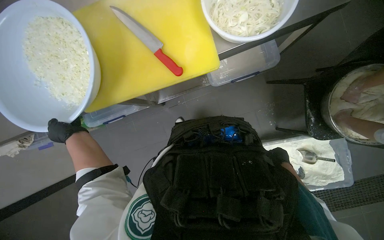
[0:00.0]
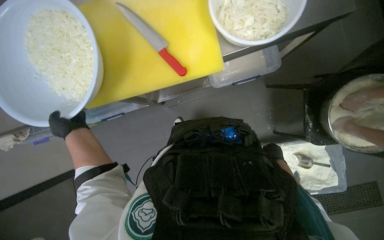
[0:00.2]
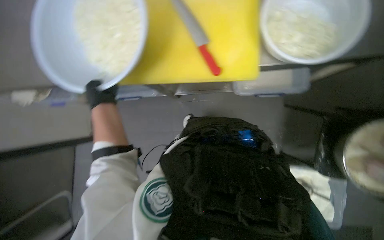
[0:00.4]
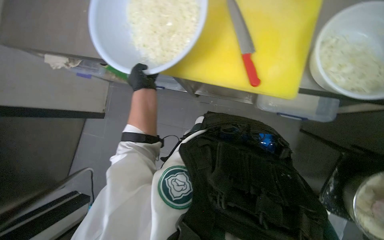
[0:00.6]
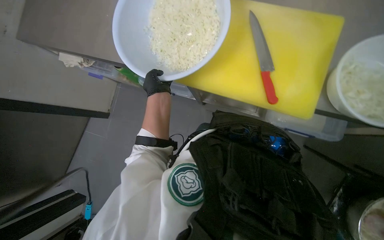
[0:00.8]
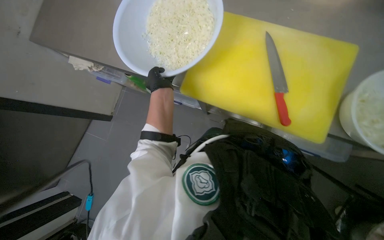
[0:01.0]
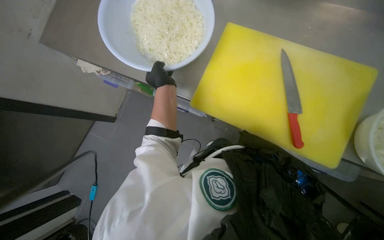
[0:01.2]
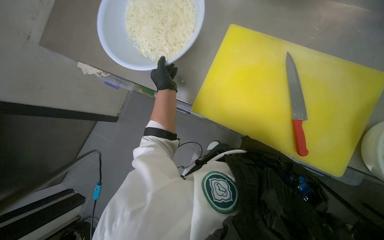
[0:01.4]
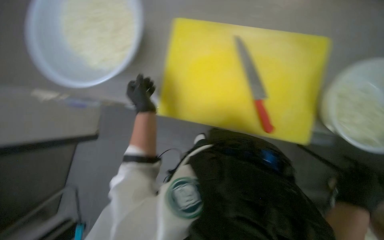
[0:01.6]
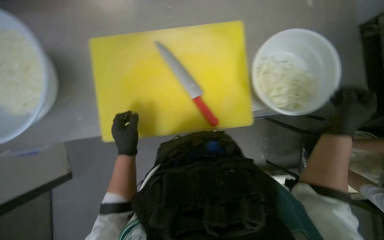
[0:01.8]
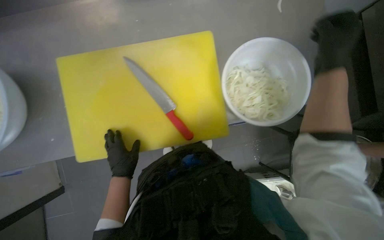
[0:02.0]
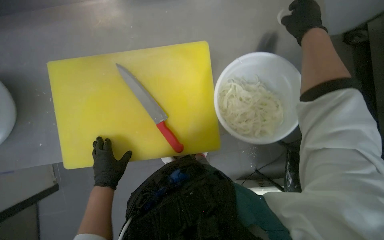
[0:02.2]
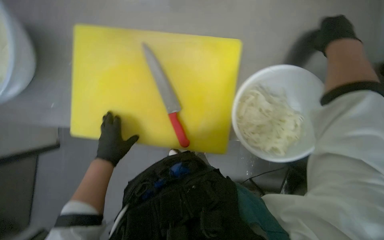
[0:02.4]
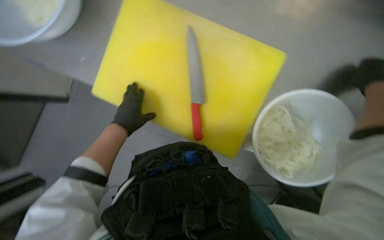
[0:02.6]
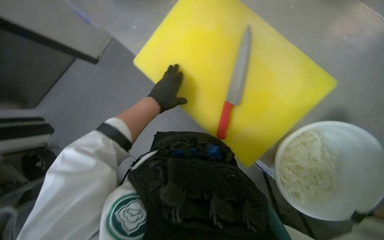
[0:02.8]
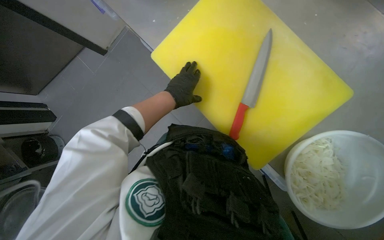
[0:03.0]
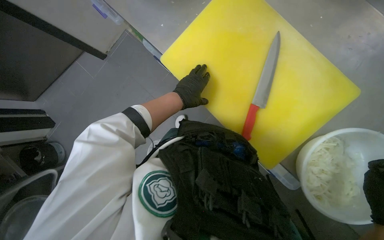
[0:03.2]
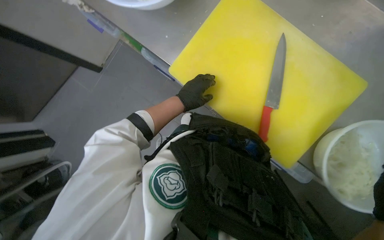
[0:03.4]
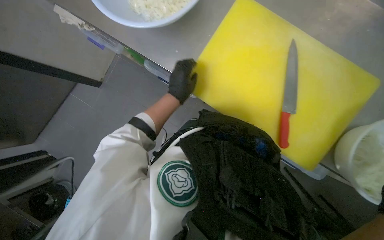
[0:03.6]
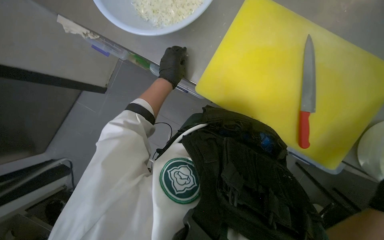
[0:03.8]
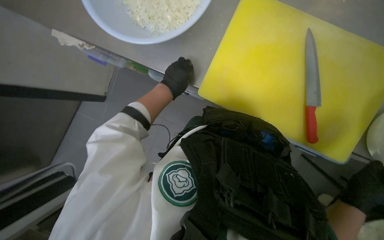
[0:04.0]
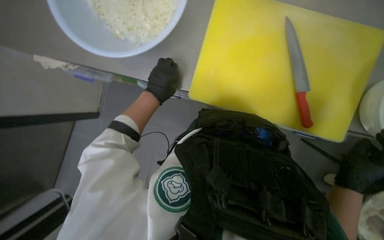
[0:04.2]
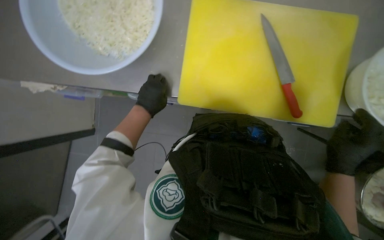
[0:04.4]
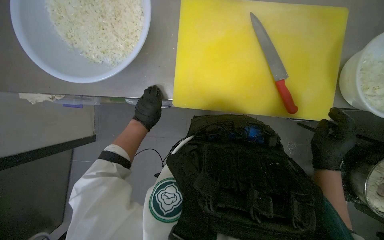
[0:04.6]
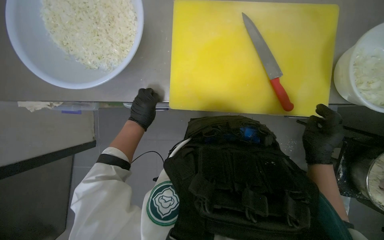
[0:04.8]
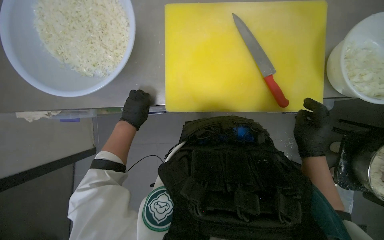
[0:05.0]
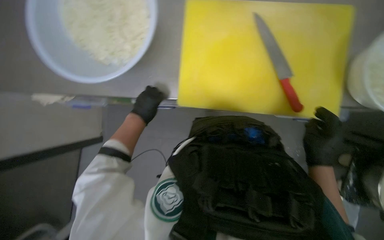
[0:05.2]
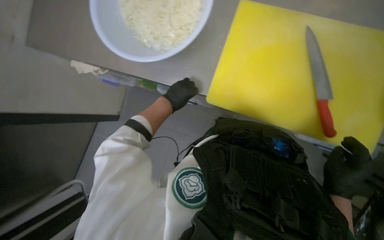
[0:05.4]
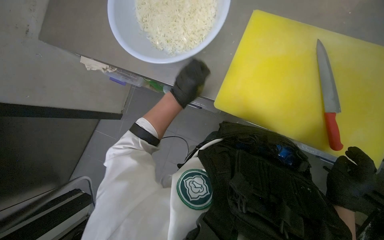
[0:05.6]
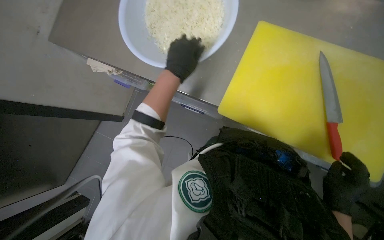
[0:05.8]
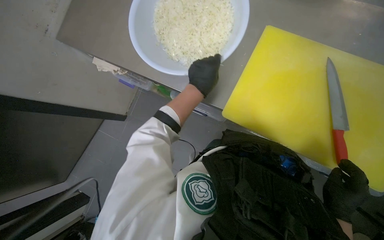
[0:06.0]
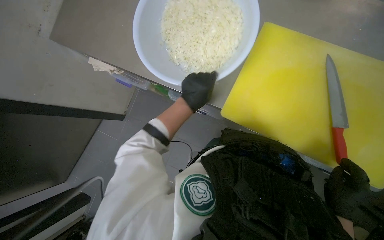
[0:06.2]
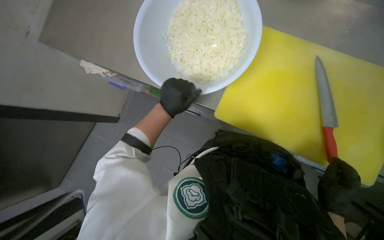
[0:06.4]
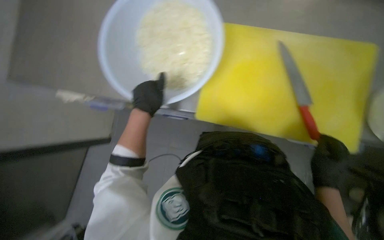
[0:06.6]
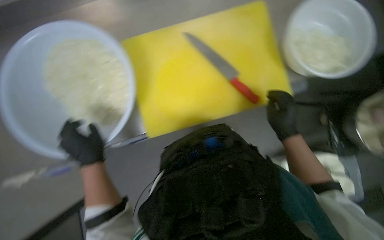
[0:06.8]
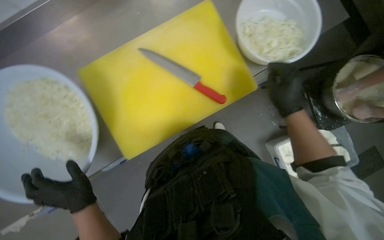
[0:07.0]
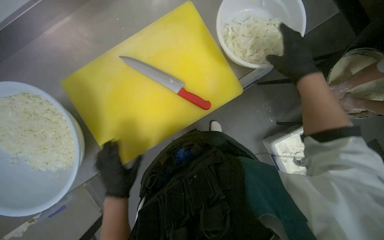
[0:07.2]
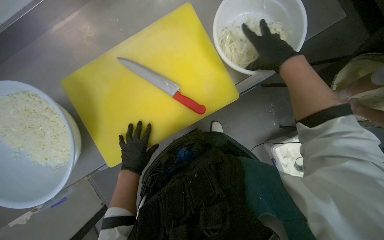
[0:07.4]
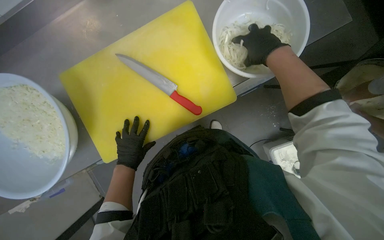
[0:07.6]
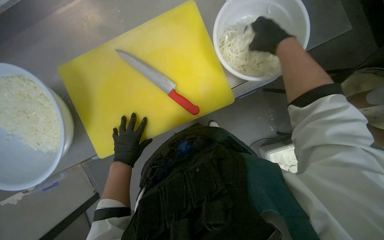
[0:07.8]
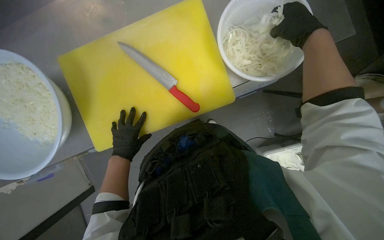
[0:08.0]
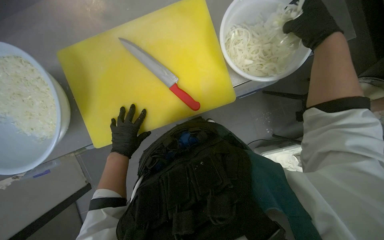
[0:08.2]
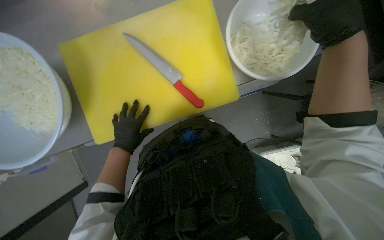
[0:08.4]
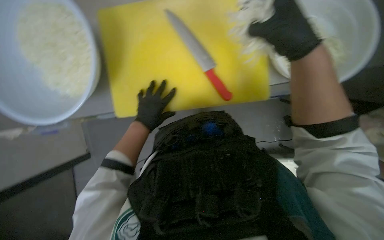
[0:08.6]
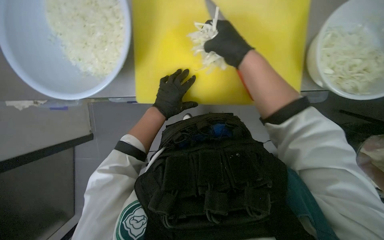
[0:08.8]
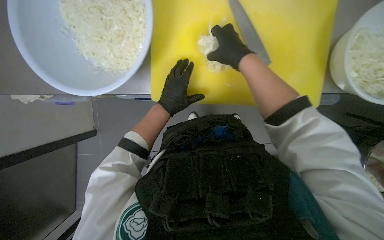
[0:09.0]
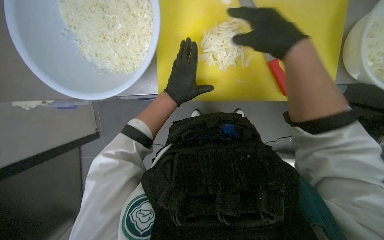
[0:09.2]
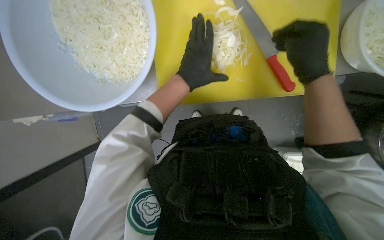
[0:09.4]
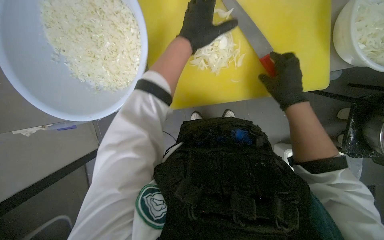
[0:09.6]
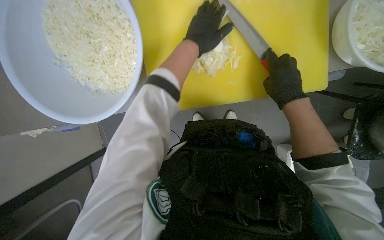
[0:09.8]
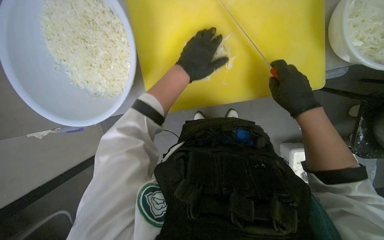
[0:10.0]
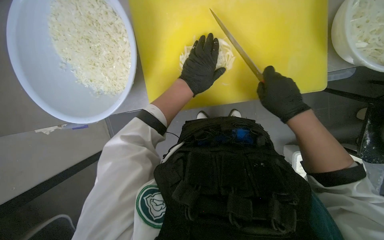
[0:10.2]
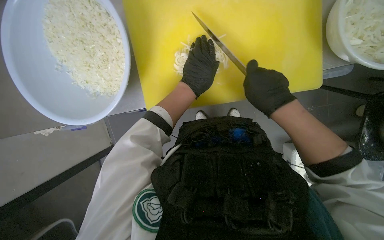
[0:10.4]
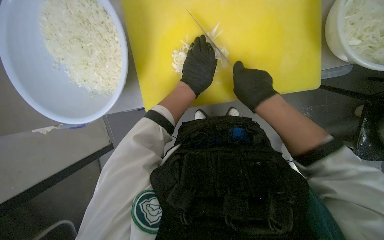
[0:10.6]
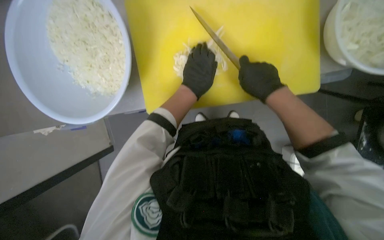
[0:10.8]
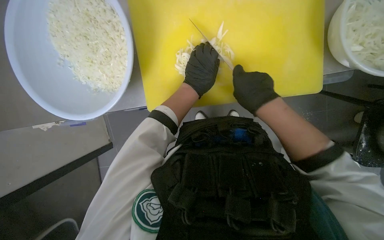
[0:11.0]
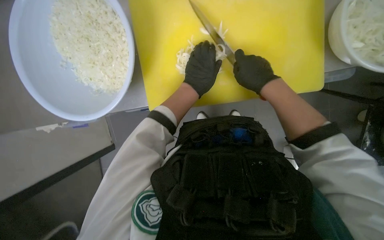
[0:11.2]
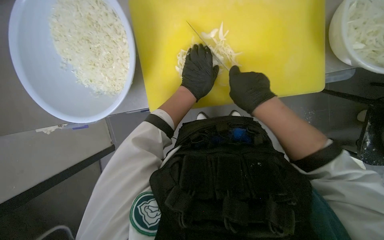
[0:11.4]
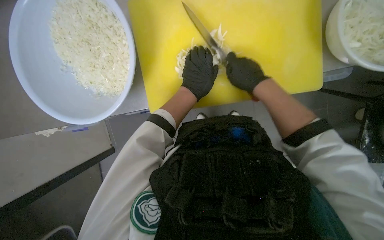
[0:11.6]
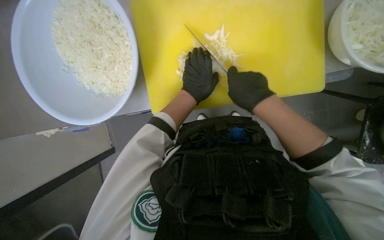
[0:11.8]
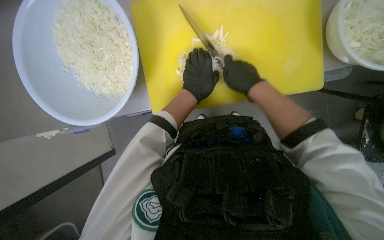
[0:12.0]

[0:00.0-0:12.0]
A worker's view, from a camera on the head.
Job: preparing food.
The whole recording: Chopping onions. The worker chops another piece of onion on the yellow cutting board.
0:01.6 to 0:03.0: The scene turns approximately 45 degrees clockwise in the picture.
0:03.0 to 0:04.4: The scene rotates counterclockwise by roughly 25 degrees. The left hand shifts some 10 cm to the left.
0:04.4 to 0:06.0: The right hand goes some 10 cm farther from the camera.
0:06.0 to 0:07.6: The wearer looks approximately 60 degrees further to the right.
0:07.6 to 0:09.0: Everything in view rotates some 30 degrees clockwise.
0:09.0 to 0:10.4: The right hand moves down the picture and to the right, about 20 cm. The left hand goes some 10 cm to the right, and moves about 20 cm up the picture and comes back.
0:10.4 to 0:12.0: The hands stay close to where they were, moving slightly.

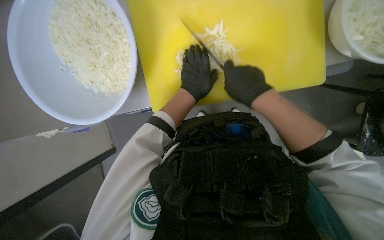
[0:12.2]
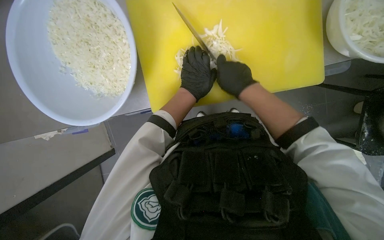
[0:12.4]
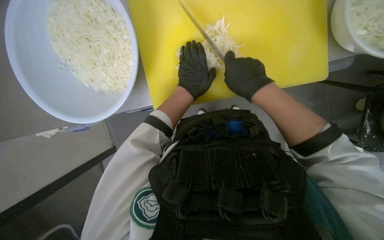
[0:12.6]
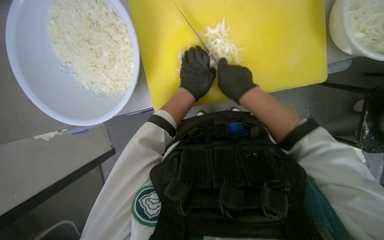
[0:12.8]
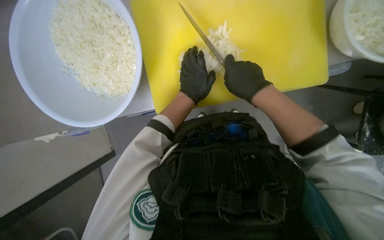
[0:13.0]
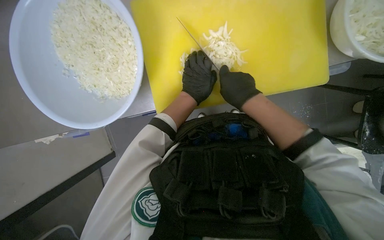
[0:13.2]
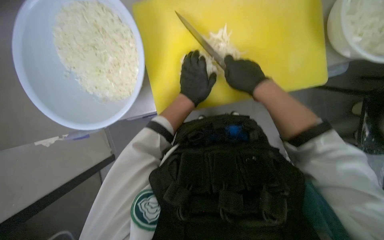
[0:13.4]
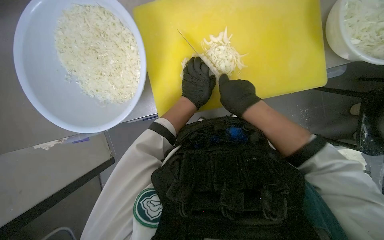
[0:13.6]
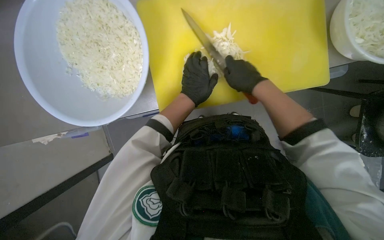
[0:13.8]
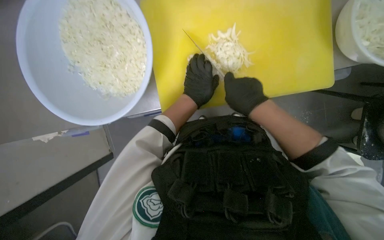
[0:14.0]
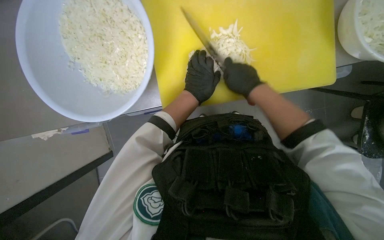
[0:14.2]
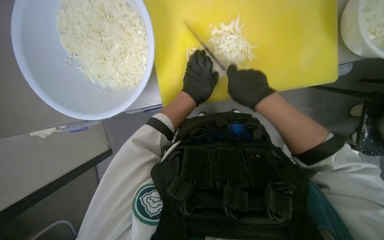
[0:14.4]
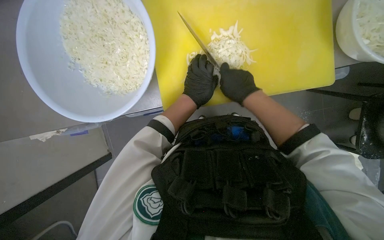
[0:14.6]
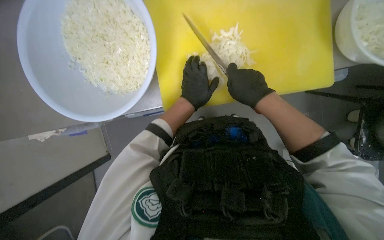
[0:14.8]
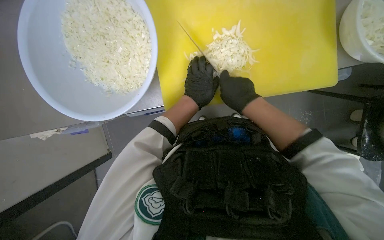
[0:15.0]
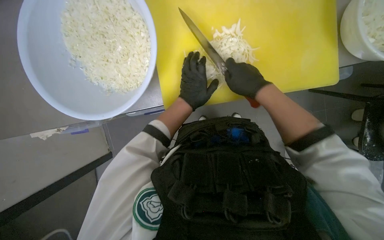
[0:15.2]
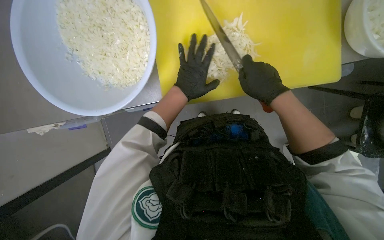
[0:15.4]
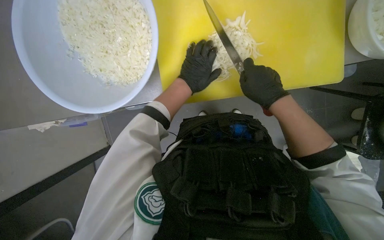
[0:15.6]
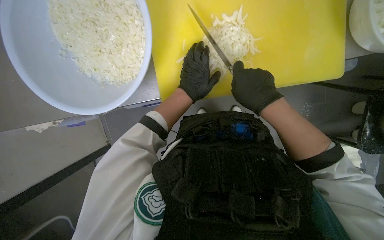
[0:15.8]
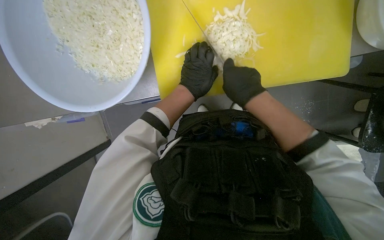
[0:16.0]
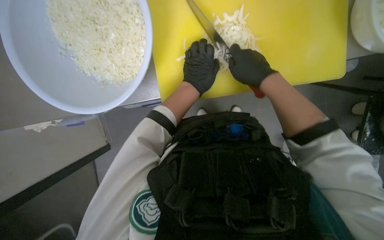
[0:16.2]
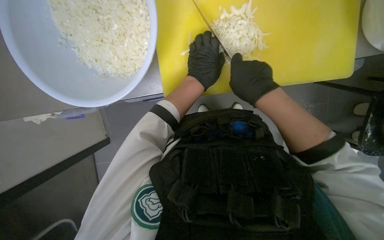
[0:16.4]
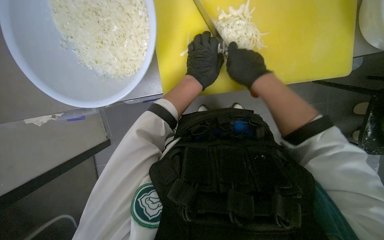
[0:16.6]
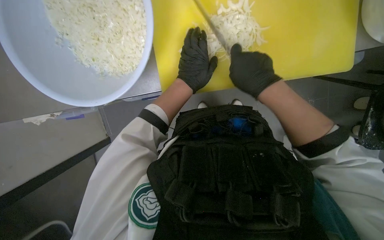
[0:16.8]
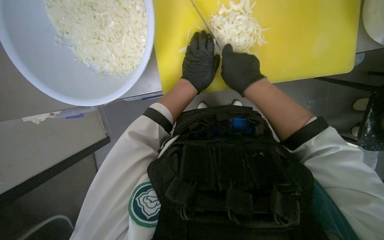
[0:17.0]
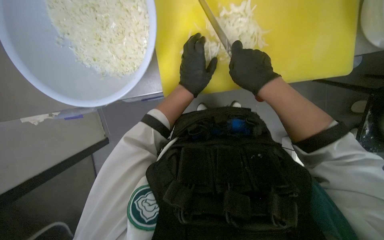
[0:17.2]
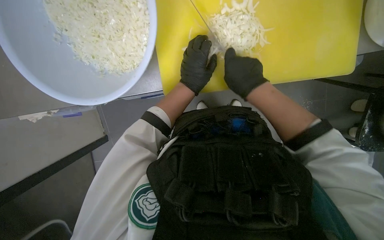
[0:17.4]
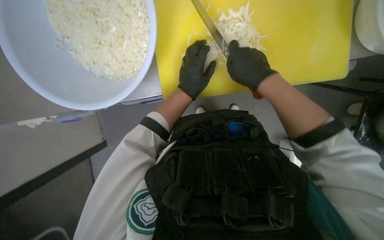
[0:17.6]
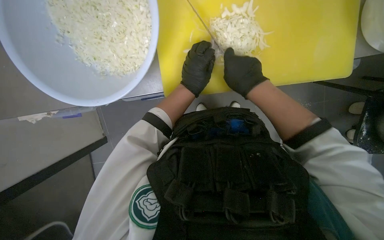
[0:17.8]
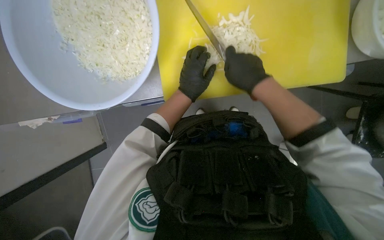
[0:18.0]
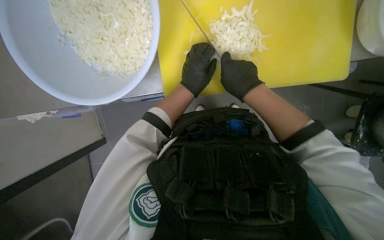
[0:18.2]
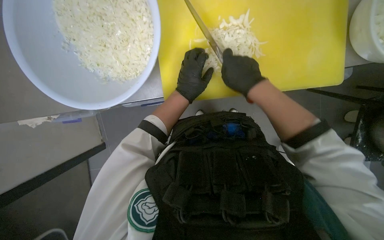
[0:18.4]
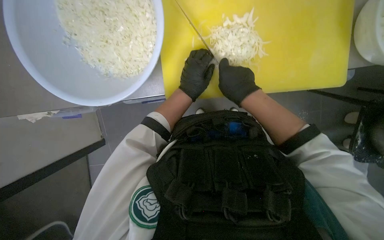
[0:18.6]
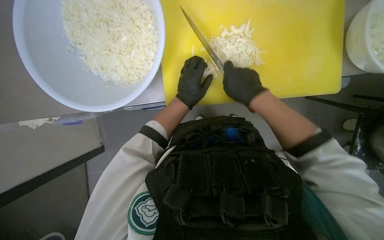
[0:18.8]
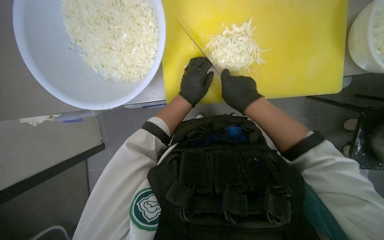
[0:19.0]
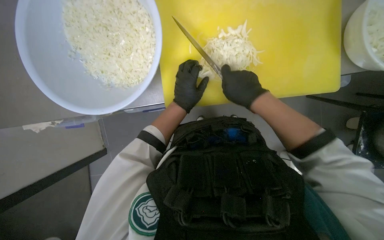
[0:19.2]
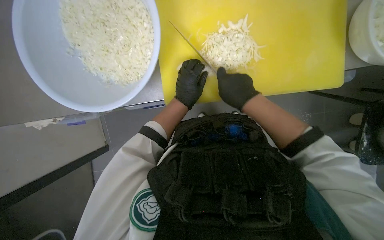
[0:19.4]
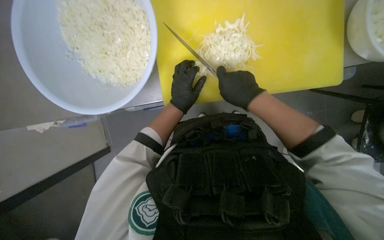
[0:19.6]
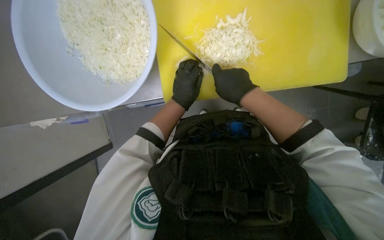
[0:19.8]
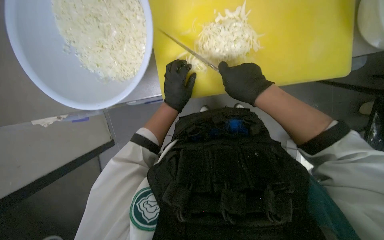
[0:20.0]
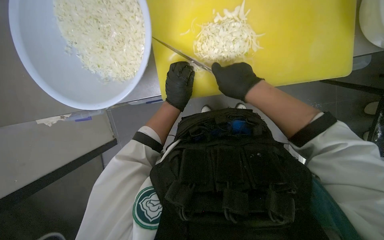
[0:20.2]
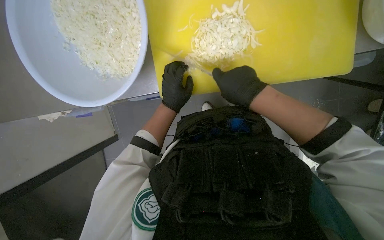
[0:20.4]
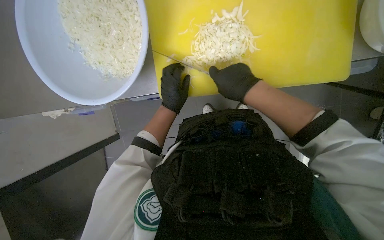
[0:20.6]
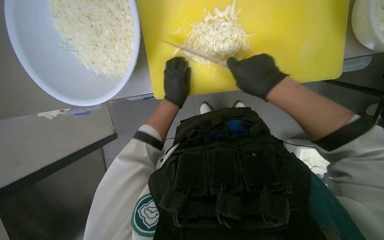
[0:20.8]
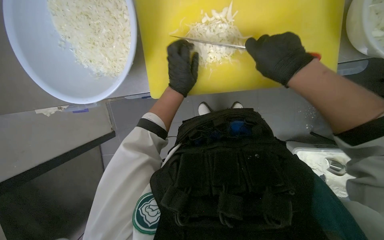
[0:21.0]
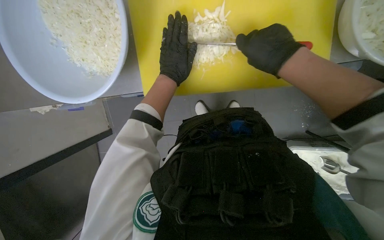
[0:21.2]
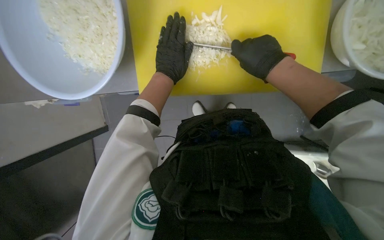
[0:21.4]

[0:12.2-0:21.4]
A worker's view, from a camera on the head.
Job: preparing food.
The whole recording: Chopping onions. The worker chops another piece of onion on the yellow cutting board.
0:12.2 to 0:19.8: The hands are busy where they are.
